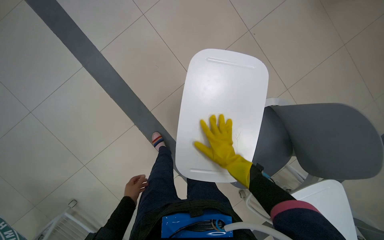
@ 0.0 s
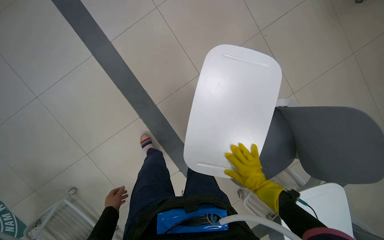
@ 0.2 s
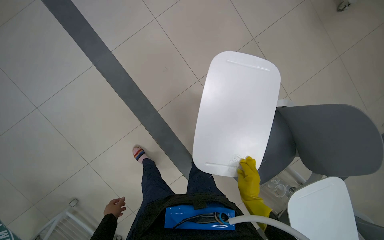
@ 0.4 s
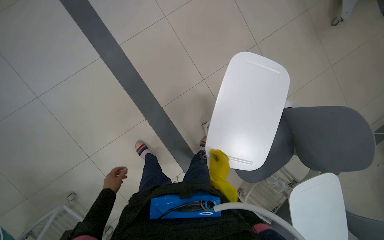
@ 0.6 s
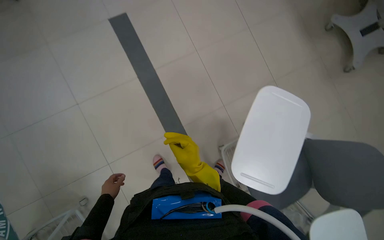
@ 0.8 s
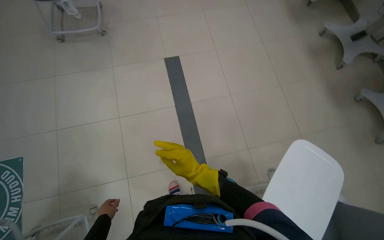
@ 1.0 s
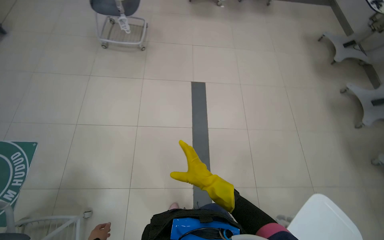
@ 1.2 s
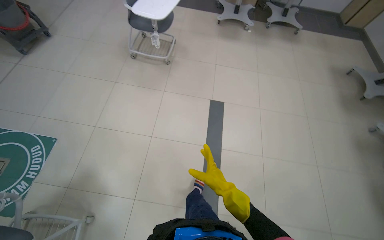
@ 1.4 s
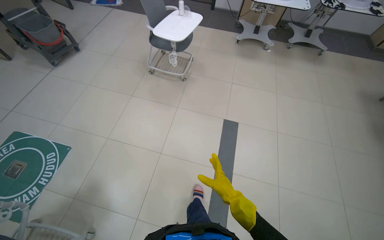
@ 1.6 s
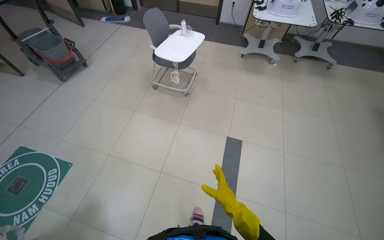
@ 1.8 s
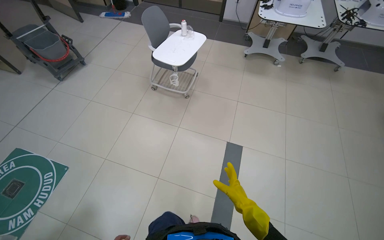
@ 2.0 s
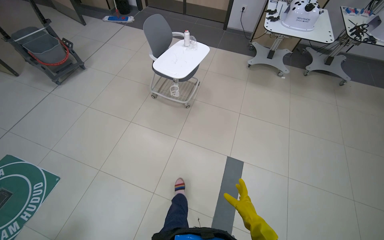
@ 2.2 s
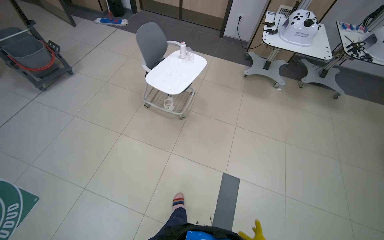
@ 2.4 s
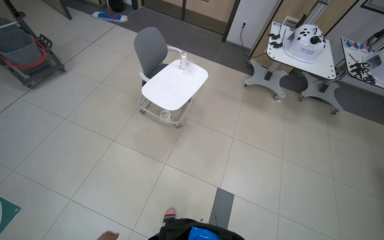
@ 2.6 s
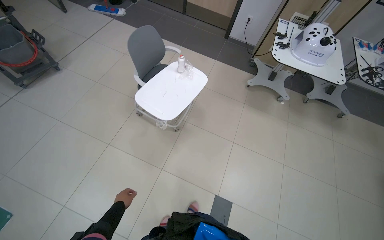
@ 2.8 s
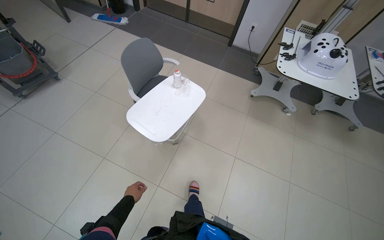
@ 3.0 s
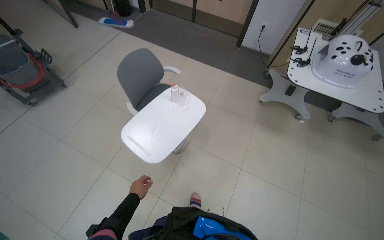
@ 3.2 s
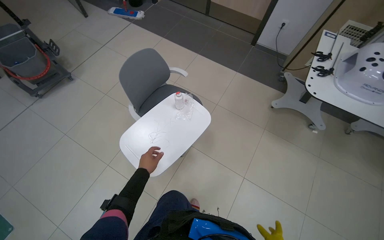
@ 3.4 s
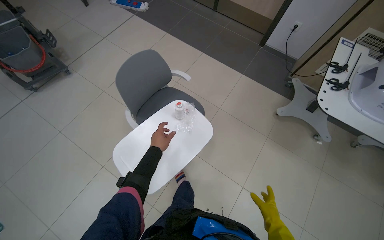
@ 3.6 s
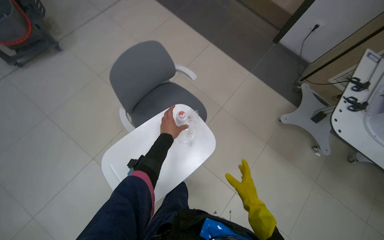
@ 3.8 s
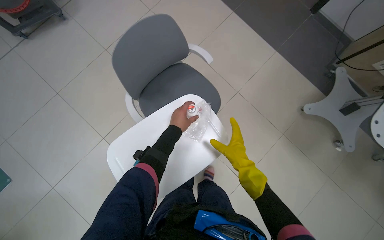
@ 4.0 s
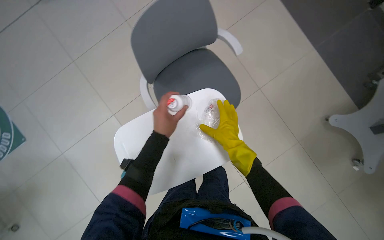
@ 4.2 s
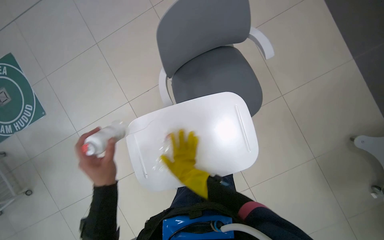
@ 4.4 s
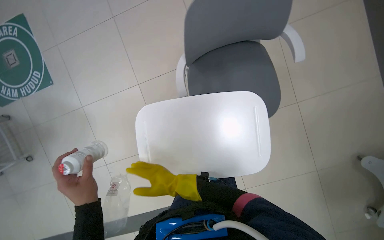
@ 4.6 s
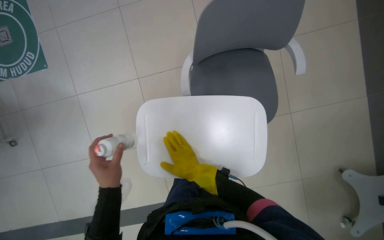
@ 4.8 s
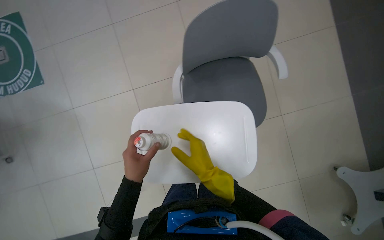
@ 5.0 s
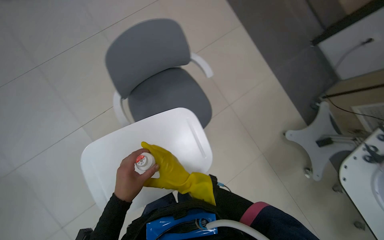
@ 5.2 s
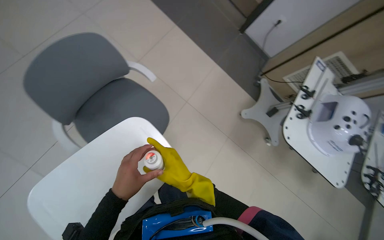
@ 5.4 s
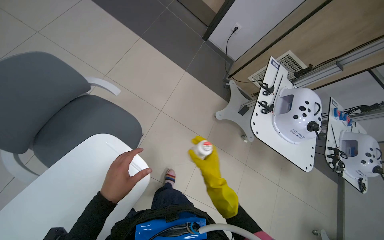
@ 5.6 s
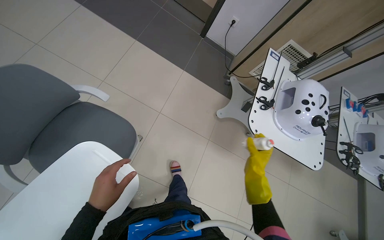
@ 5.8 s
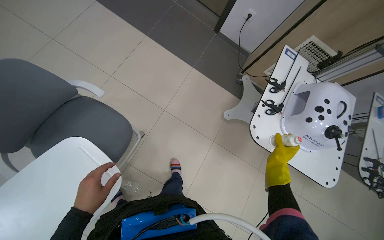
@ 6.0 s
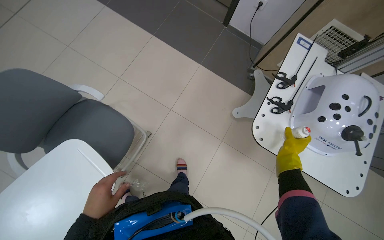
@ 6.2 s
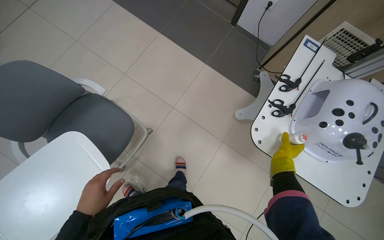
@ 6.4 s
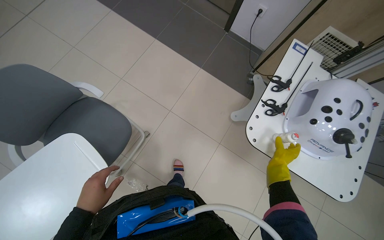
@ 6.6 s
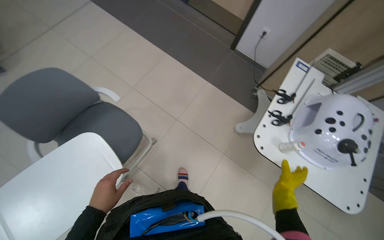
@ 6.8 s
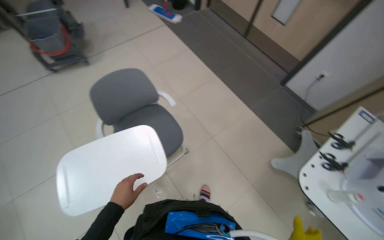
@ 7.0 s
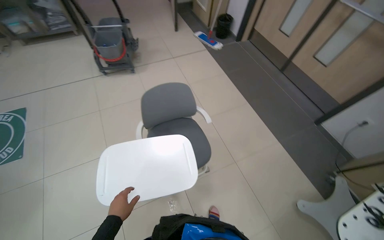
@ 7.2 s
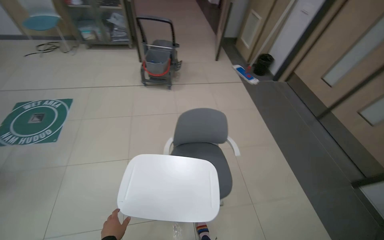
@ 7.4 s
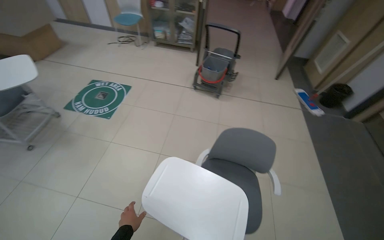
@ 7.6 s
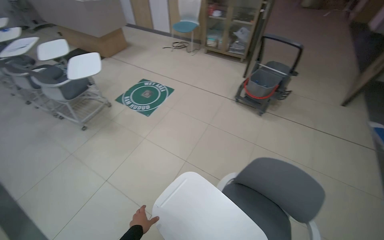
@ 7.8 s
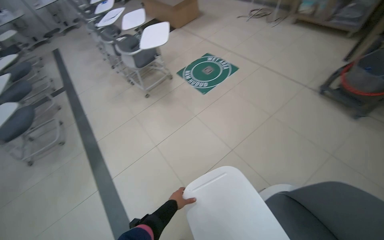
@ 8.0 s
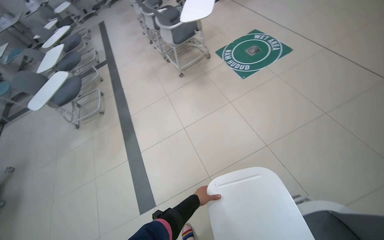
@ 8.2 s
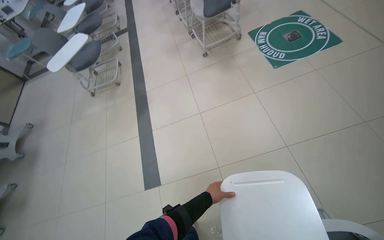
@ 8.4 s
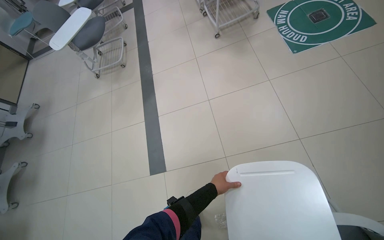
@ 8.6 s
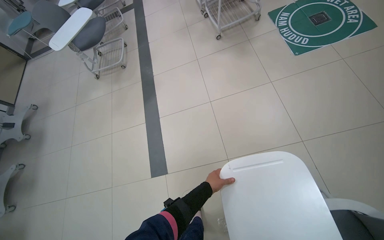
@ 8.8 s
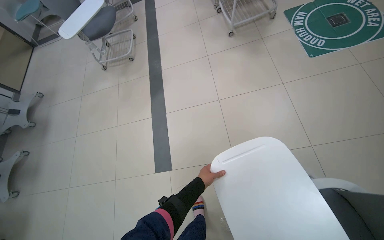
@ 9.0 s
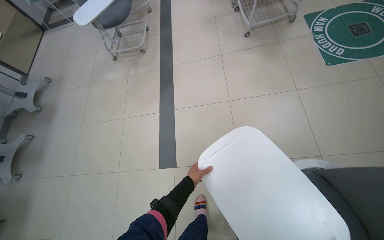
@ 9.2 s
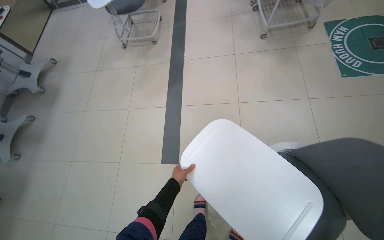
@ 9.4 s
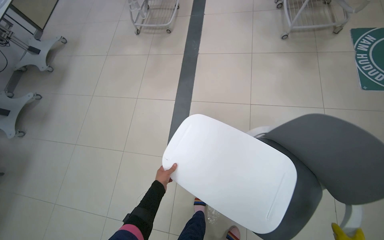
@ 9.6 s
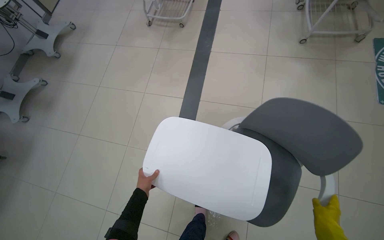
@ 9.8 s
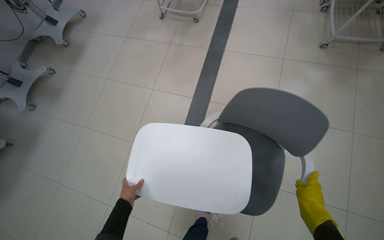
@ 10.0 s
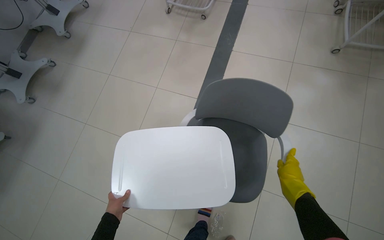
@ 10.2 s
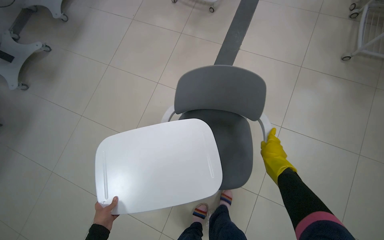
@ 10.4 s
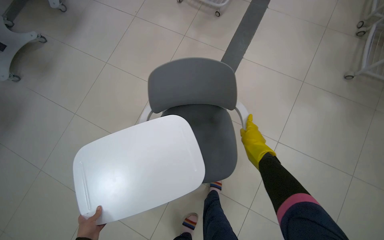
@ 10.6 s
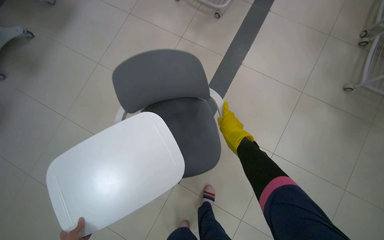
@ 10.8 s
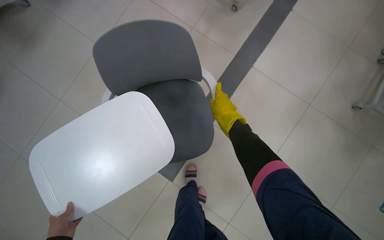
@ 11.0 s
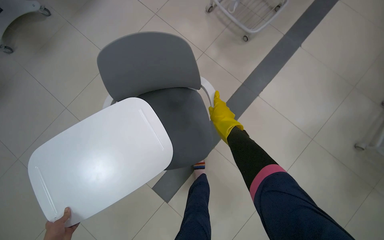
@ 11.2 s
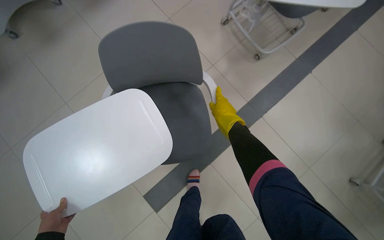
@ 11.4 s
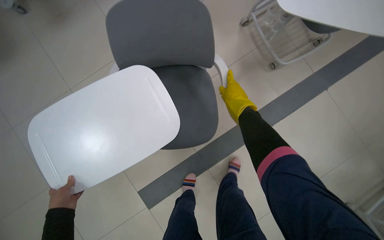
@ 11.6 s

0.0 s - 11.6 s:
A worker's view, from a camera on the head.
Job: organizing items.
The whole recording: Adjusting chairs in classroom. The worker adjusts the chairs in the classroom.
0.0 s - 1.4 s: The camera travels approximately 70 cm. The view tips upward by about 35 degrees. Everything in view rotates approximately 45 degrees clockwise.
1.4 s - 2.8 s: The wearer moves about 90 cm.
2.8 s - 4.4 s: The camera travels some 80 cm. The head turns to the left by some 40 degrees. The wearer looks about 30 degrees further downward.
4.4 s - 5.8 s: The head rotates some 45 degrees to the right.
5.8 s - 7.2 s: The wearer looks about 45 degrees further to the left. The view tilts approximately 20 degrees upward.
7.2 s - 8.8 s: The wearer moves about 40 cm. The wearer looks approximately 100 degrees further to the left. The view tilts roughly 15 degrees downward.
8.8 s - 10.2 s: The wearer moves roughly 50 cm. The wearer looks approximately 15 degrees further downward. The scene turns about 30 degrees clockwise in the picture.
10.2 s - 11.6 s: The camera travels about 50 cm. The scene rotates clockwise by about 40 degrees.

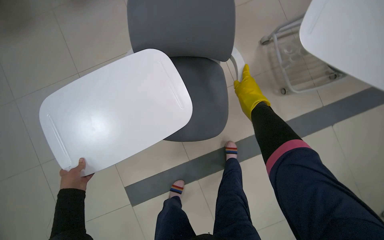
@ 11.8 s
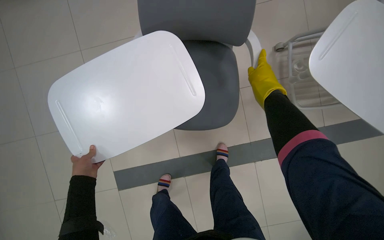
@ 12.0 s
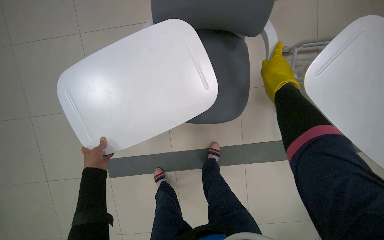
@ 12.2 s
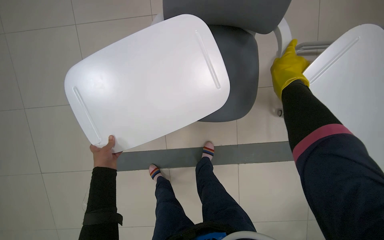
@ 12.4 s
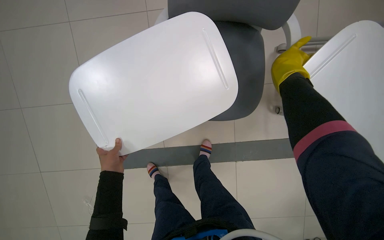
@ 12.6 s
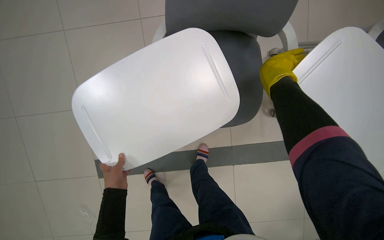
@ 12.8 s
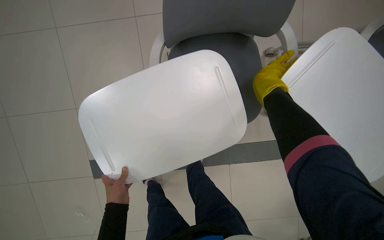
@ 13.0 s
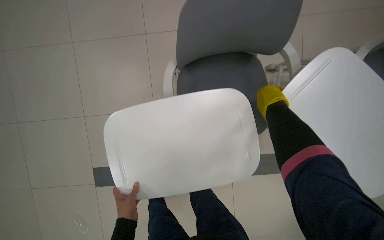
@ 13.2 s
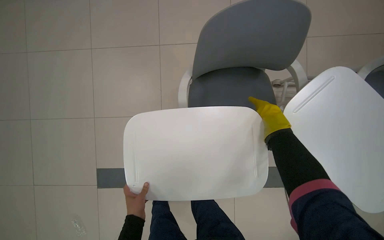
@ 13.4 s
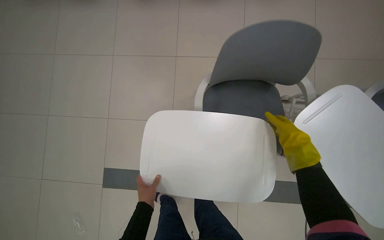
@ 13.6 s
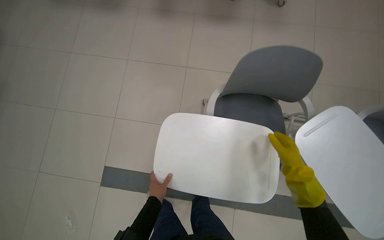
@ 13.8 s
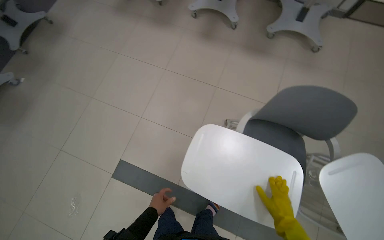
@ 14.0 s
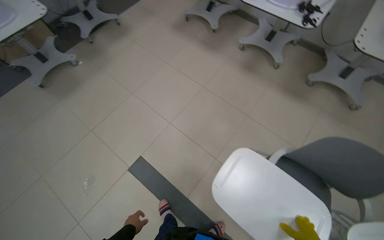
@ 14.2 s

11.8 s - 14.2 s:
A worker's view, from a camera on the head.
Job: organizing items.
The whole recording: Adjusting chairs in classroom. The worker adjusts the chairs in the classroom.
11.8 s - 13.0 s: The left hand moves to the right, approximately 10 cm, while the right hand shifts some 10 cm up the picture.
13.0 s - 14.2 s: The wearer moves roughly 50 cm. The head turns to the left by some 45 degrees. The view tips upward by roughly 25 degrees.

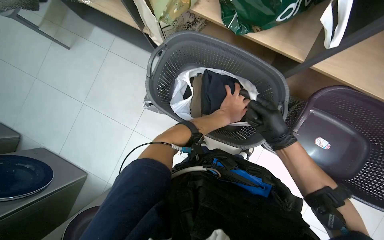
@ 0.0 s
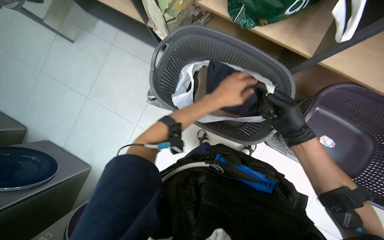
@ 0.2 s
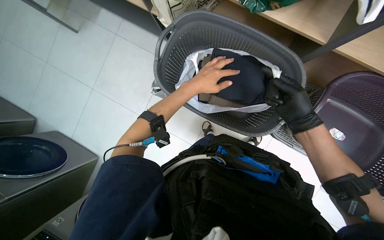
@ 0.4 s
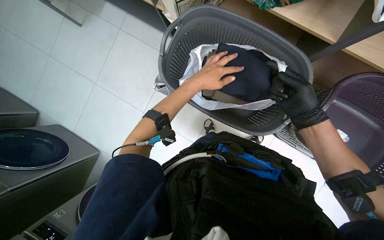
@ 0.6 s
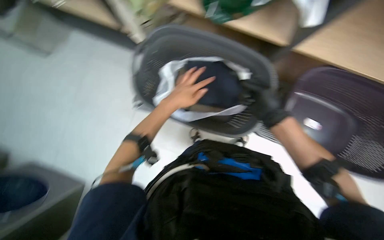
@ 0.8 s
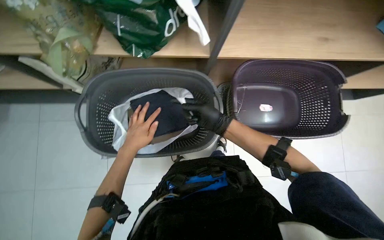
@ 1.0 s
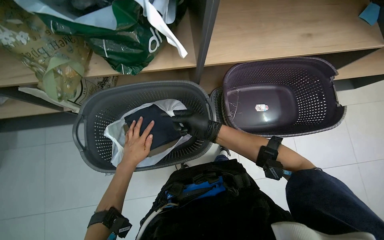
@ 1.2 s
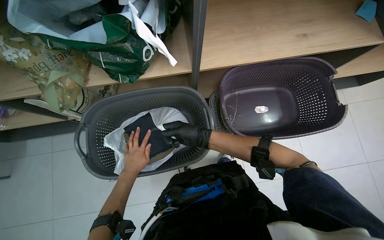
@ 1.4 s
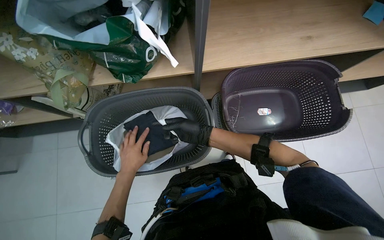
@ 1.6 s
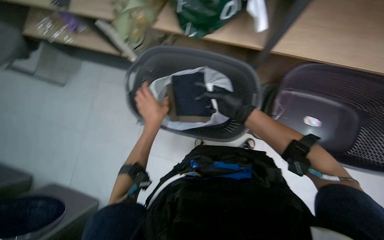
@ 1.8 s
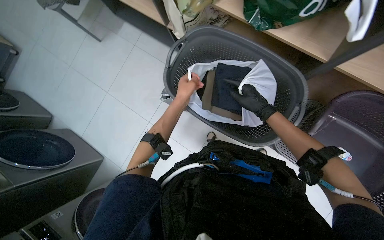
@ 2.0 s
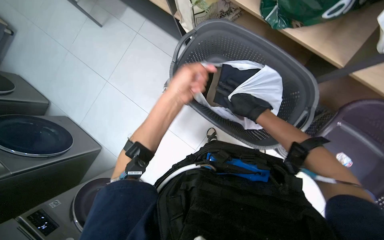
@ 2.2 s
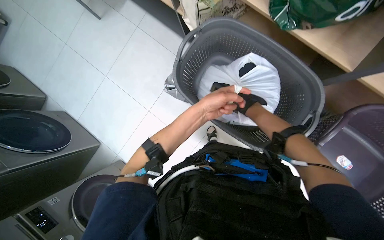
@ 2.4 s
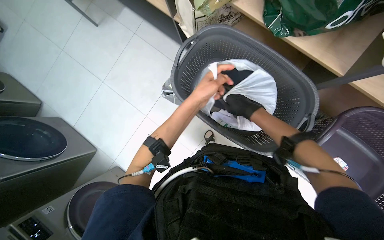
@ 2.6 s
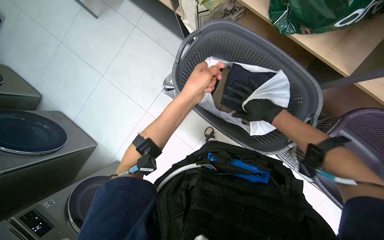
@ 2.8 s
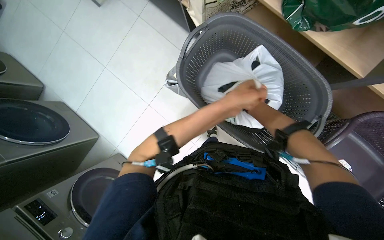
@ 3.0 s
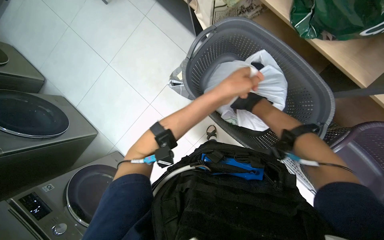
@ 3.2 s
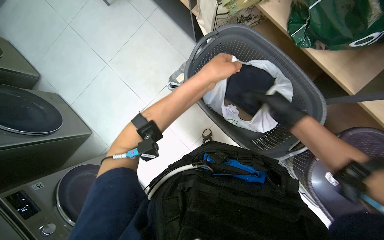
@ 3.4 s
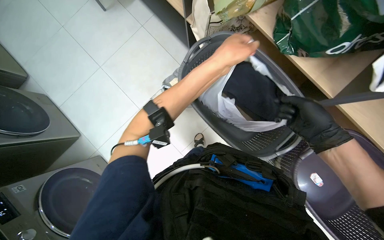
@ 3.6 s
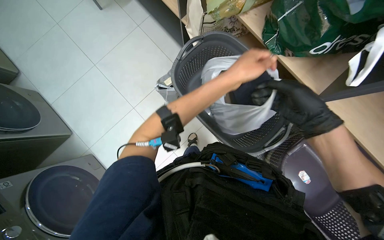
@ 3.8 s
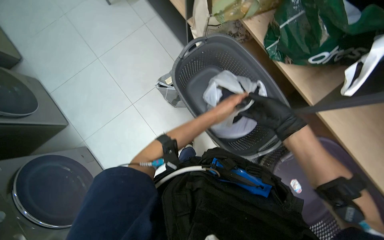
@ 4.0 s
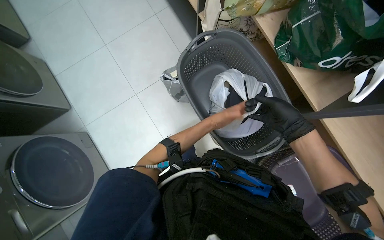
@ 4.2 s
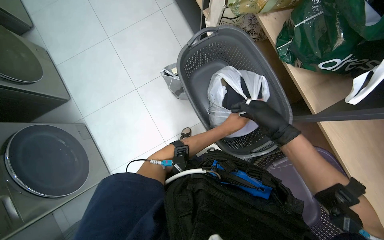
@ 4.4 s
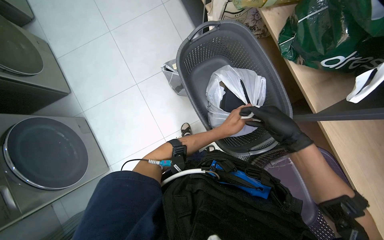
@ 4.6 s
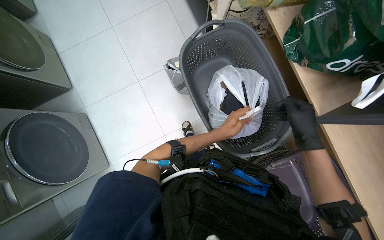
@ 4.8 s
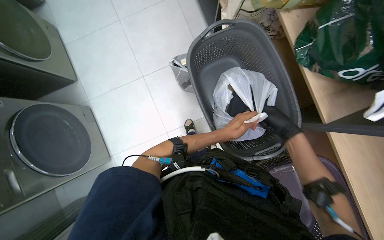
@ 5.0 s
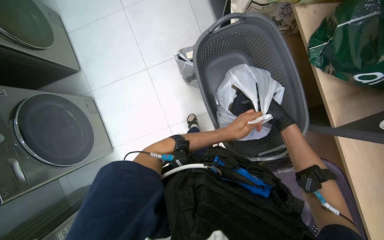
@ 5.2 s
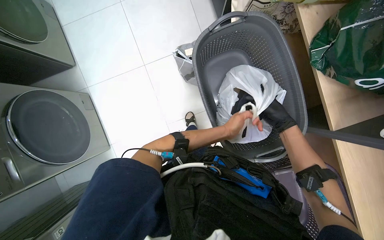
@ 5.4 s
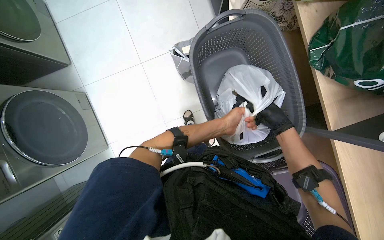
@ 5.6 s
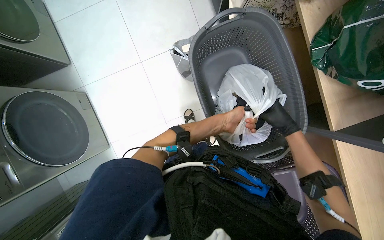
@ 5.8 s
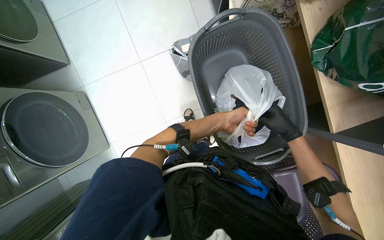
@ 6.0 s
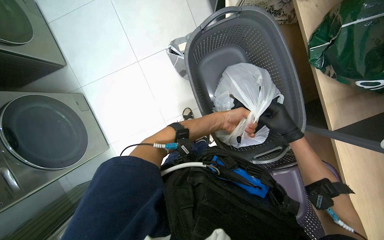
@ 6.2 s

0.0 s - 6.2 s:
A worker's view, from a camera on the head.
Job: managing laundry.
The whole recording: Packing sorted clothes into bag. The worker packs sorted clothes into a plastic bag inside a laundry basket and ties the bag.
0.0 s - 1.6 s: The scene rotates counterclockwise by some 35 degrees.
1.6 s - 3.2 s: The view tilts approximately 20 degrees downward. The scene rotates clockwise by about 50 degrees.
3.2 s - 4.6 s: The right hand goes about 20 cm nearer to the camera and down the picture.
4.6 s - 6.2 s: The left hand is displaced up the picture by about 10 cm. Meanwhile the right hand is displaced farther from the camera by approximately 10 cm.
